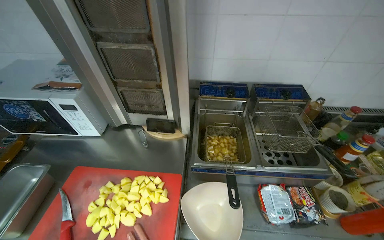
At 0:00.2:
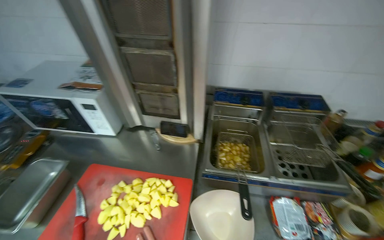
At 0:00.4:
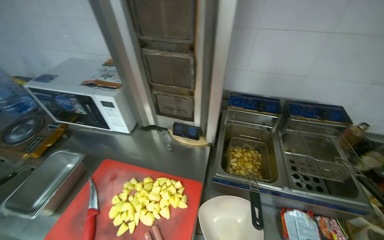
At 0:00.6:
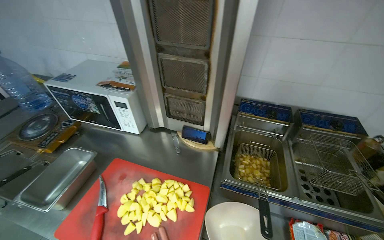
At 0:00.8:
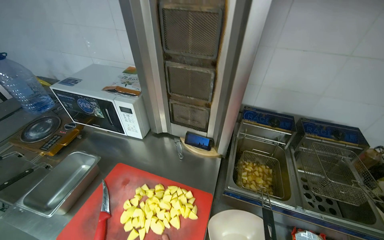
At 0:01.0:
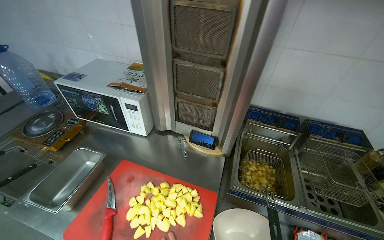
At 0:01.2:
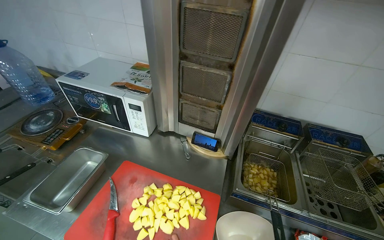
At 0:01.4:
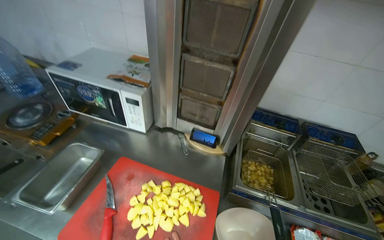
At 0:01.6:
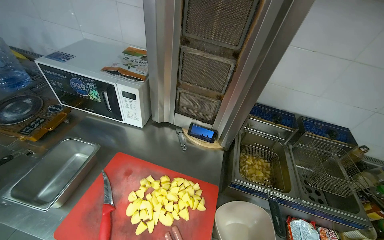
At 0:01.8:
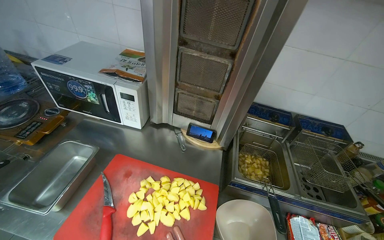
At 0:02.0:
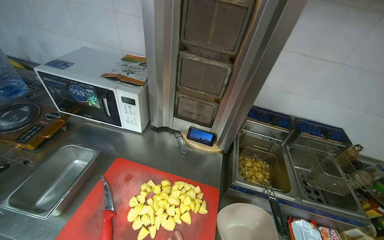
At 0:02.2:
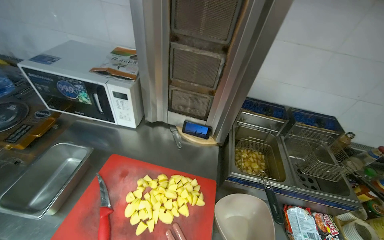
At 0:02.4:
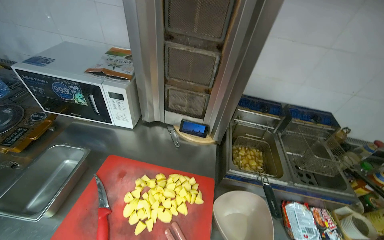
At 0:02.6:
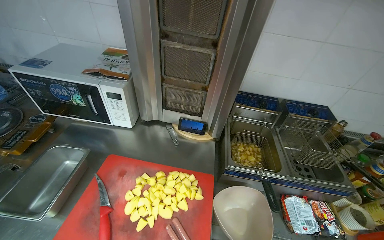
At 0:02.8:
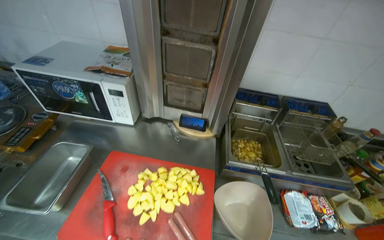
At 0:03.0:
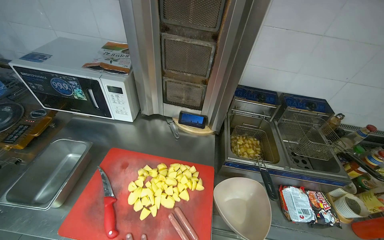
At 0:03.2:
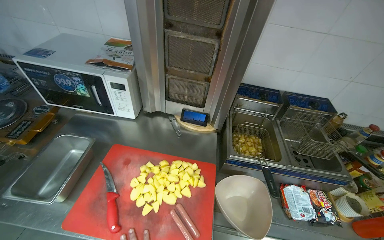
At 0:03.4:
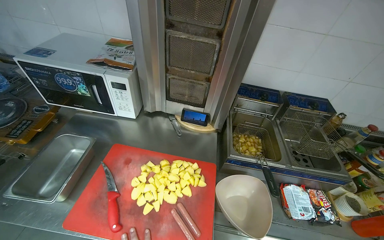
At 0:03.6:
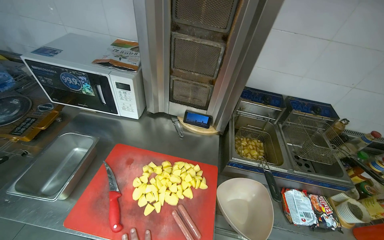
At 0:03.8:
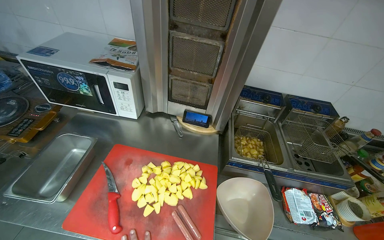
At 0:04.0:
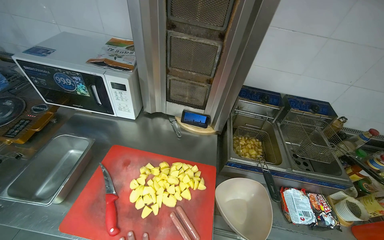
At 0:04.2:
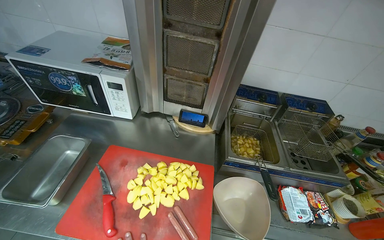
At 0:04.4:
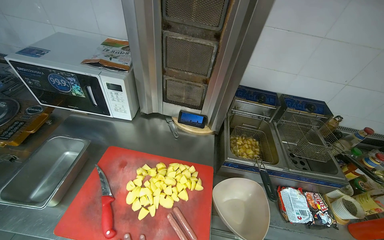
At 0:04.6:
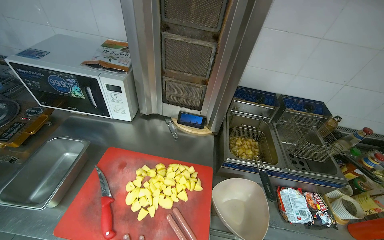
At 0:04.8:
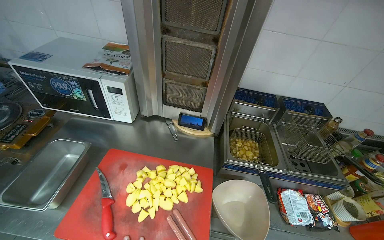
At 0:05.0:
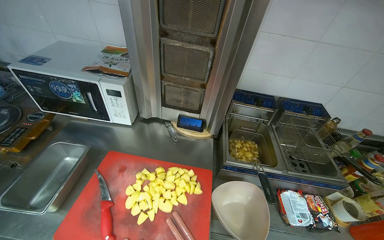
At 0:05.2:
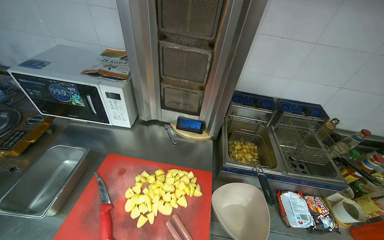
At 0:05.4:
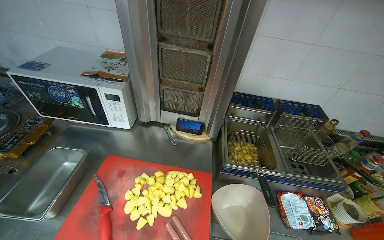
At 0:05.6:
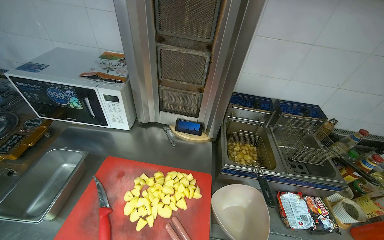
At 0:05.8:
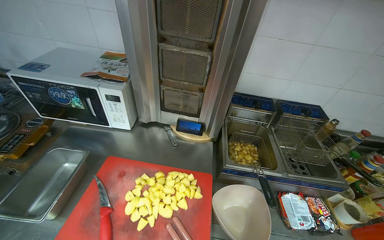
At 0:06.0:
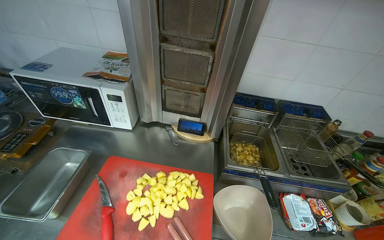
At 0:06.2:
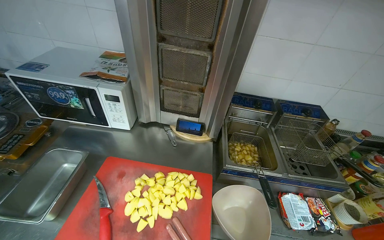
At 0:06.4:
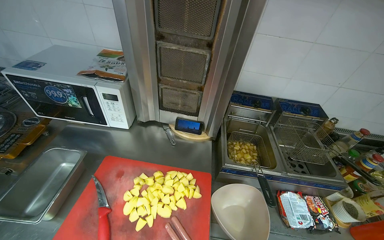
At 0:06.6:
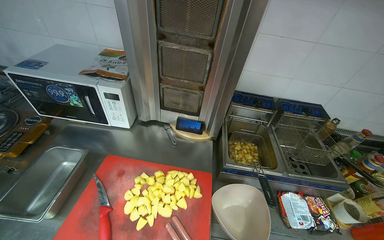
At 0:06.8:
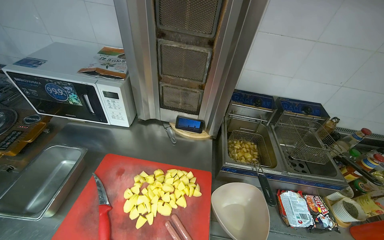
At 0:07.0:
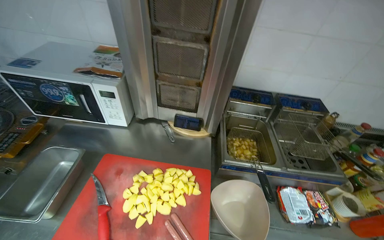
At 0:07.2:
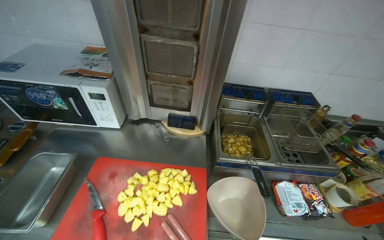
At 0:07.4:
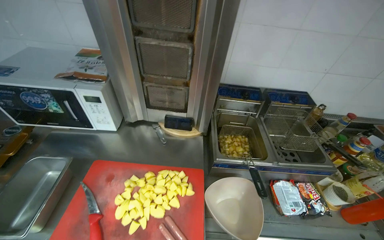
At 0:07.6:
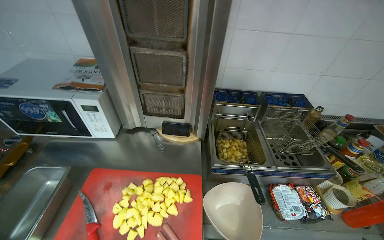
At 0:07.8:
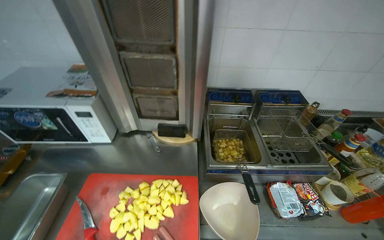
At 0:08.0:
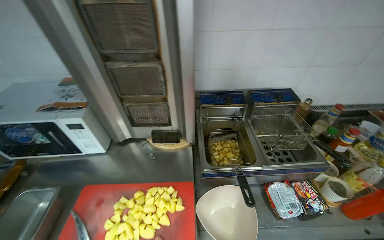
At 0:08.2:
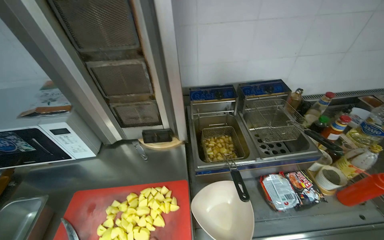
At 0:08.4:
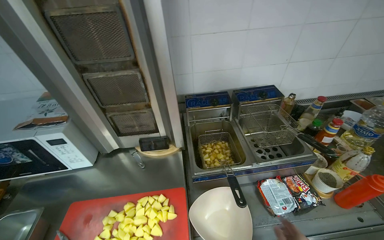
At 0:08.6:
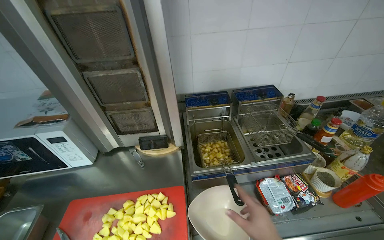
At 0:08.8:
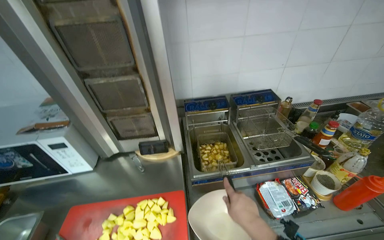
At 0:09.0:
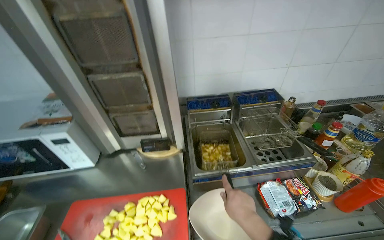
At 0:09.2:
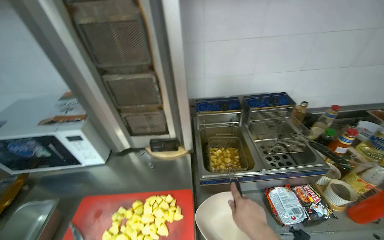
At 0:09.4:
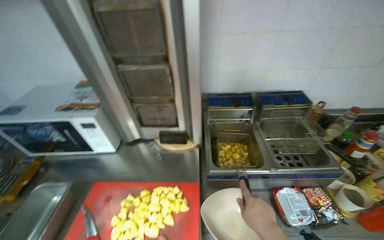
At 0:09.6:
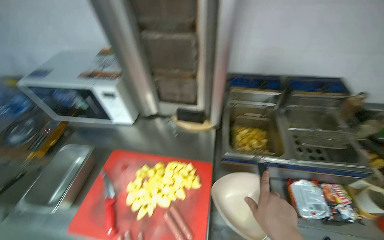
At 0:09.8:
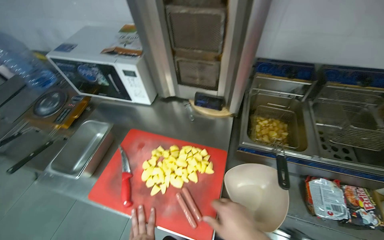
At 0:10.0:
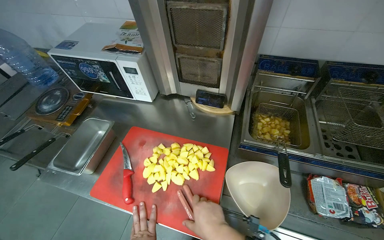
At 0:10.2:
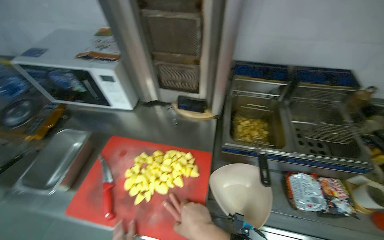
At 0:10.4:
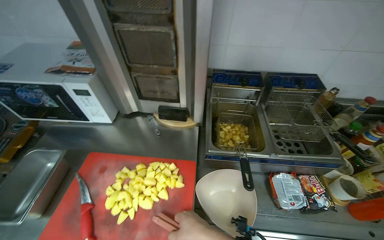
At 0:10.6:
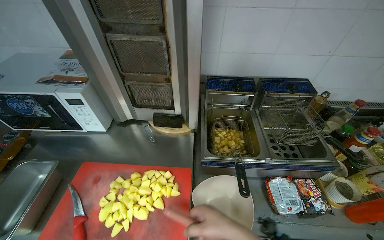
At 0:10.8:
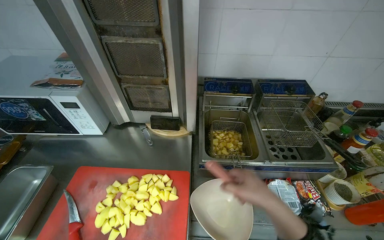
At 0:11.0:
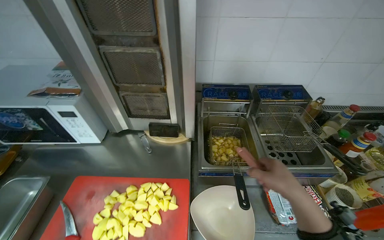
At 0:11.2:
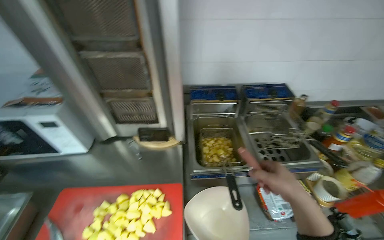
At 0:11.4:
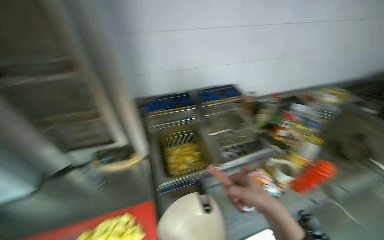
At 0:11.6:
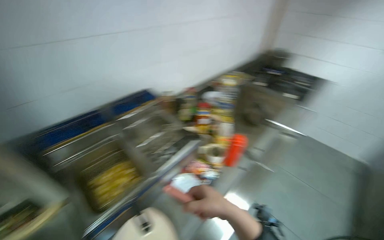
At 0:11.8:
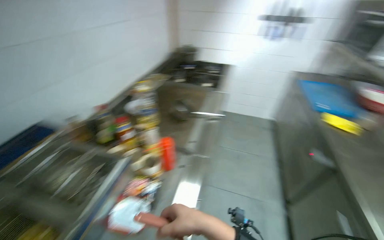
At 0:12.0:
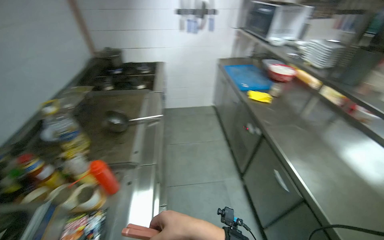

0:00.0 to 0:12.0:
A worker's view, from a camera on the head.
Job: cooking food.
The whole recording: Frying potatoes in deep fryer. The worker stirs potatoes in the deep fryer and adjusts its settings.
0:10.4 to 0:12.0: The head turns to the right by about 100 degrees.

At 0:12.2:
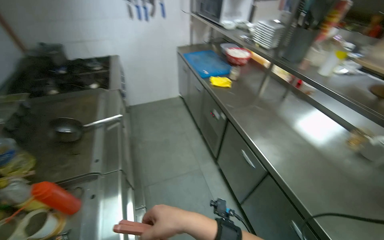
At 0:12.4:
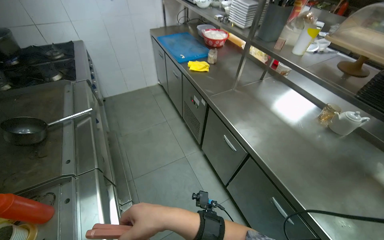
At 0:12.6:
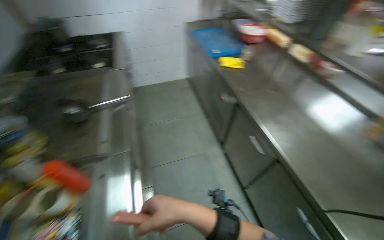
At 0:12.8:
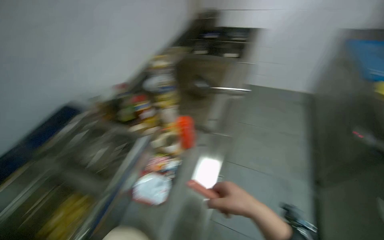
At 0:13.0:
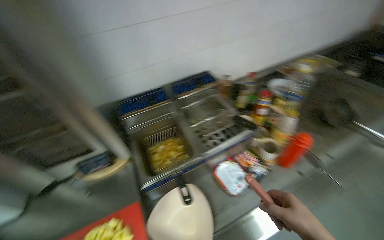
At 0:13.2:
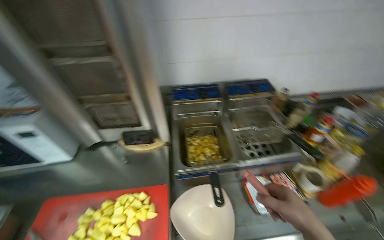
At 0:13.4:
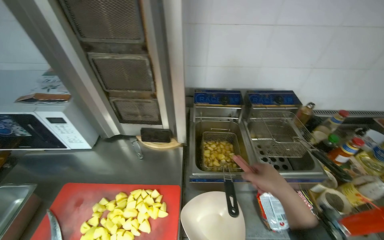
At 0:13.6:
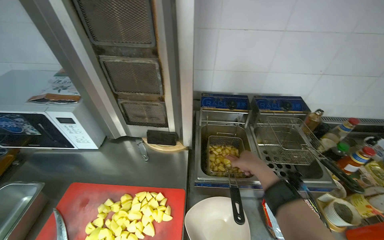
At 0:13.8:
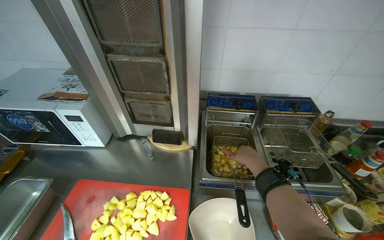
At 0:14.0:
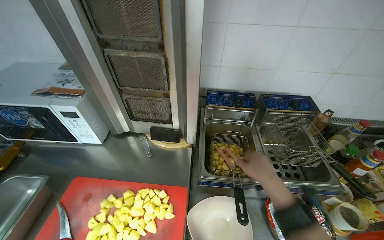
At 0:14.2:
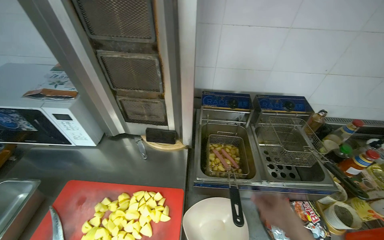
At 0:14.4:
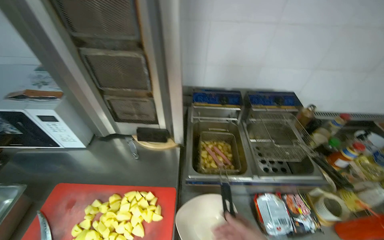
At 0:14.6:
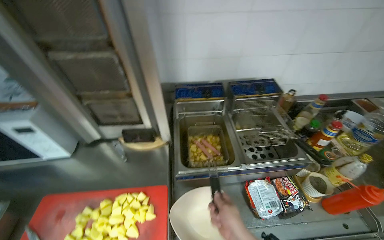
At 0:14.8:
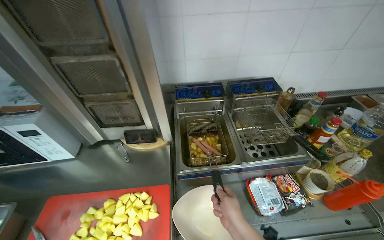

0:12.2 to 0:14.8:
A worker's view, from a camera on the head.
Job: cooking food.
The whole recording: Frying potatoes in deep fryer. The worker stirs potatoes in the deep fryer and adjusts its settings.
0:12.2 to 0:13.4: The camera travels approximately 40 cm. The head turns to the left by some 110 degrees.

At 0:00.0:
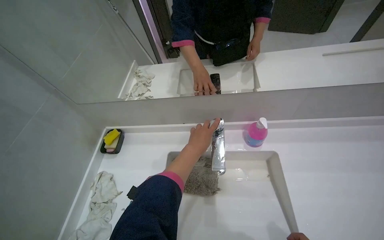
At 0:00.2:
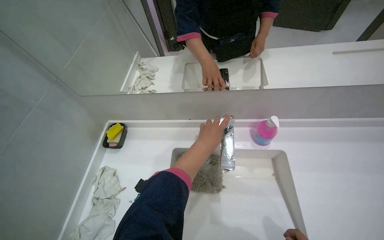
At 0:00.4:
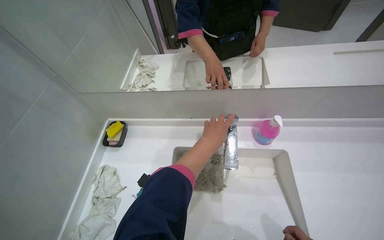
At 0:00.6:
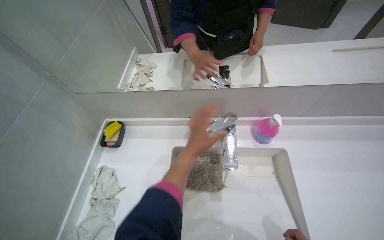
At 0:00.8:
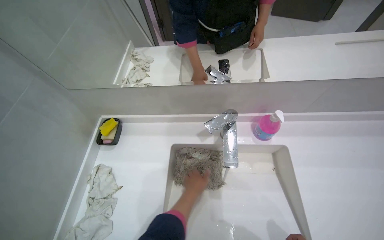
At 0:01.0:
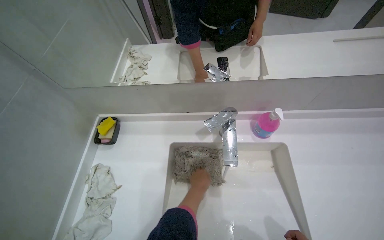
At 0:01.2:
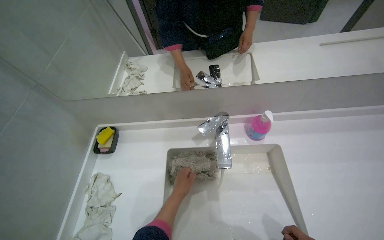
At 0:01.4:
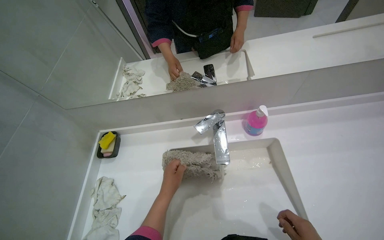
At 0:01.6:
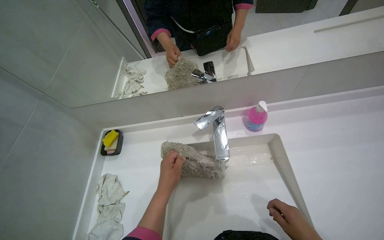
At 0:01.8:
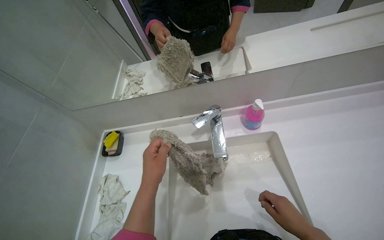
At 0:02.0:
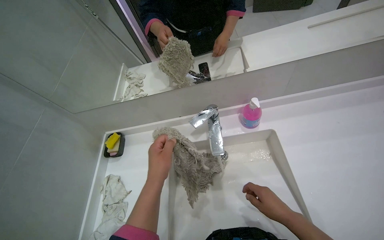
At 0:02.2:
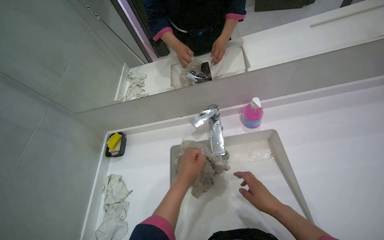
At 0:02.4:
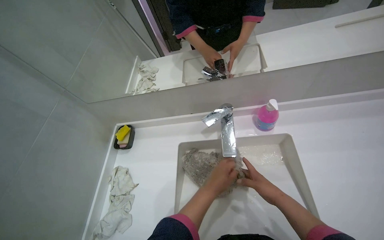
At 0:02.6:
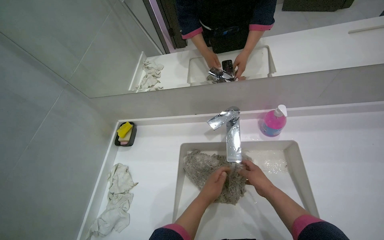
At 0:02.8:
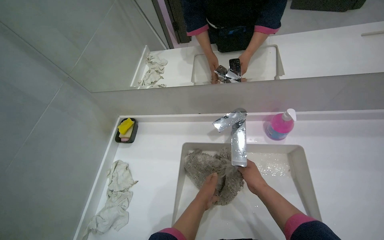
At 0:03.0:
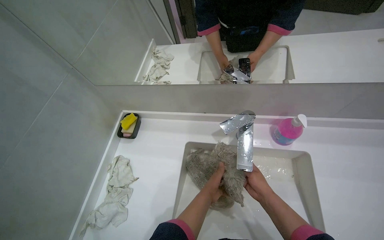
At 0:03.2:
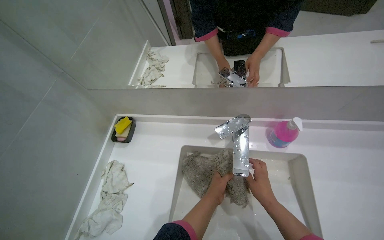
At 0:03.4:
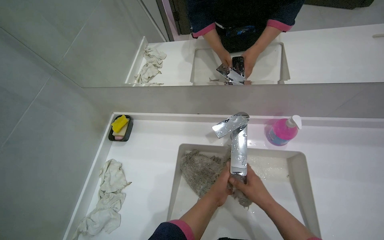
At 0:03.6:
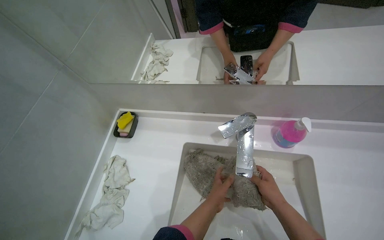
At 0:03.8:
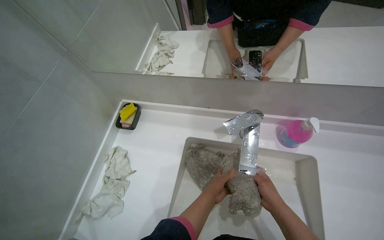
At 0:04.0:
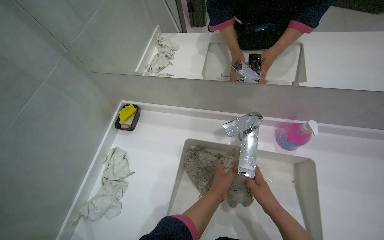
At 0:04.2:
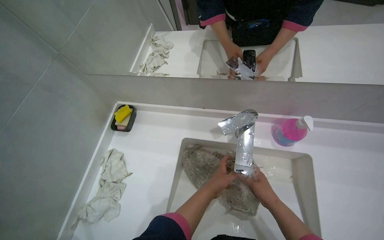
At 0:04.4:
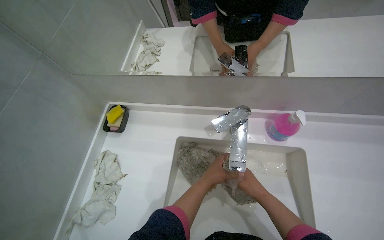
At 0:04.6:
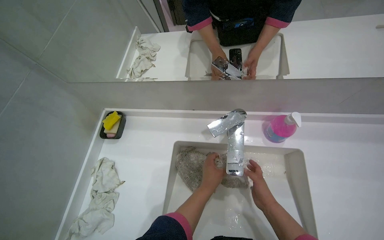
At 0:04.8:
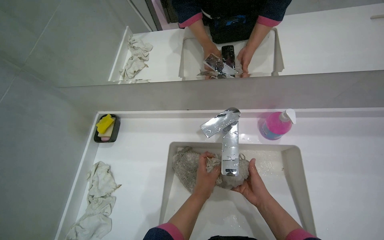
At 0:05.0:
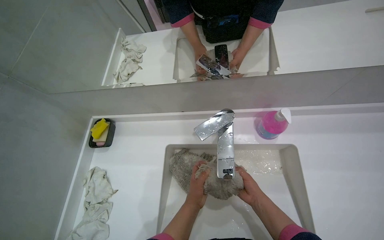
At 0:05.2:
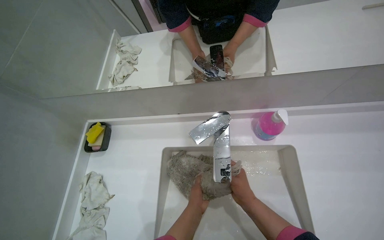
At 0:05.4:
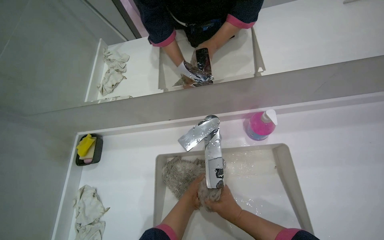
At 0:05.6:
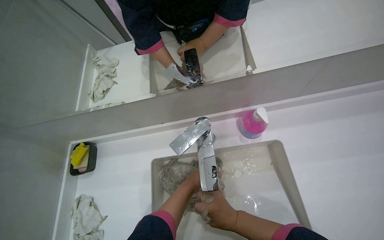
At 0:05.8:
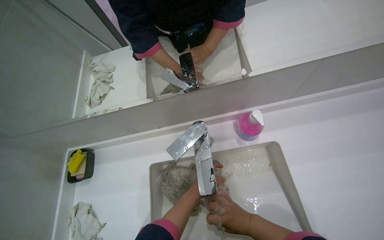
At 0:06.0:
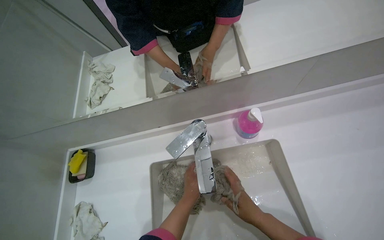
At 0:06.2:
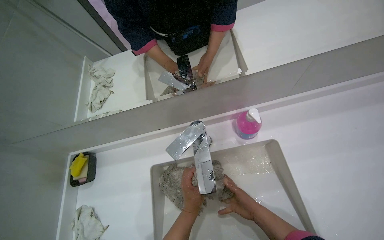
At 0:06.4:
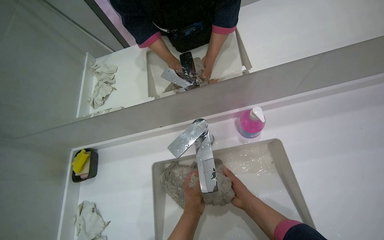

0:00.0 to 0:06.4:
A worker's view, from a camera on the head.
Job: preparing cleaning supplies.
The whole recording: Washing mop heads in sink. The worker washes and rinses mop heads in the sink, applying cleaner.
0:00.0 to 0:01.6: The left hand is displaced down the picture and to the left by approximately 15 cm.
0:01.6 to 0:03.2: The left hand is displaced to the right by about 10 cm, and goes farther from the camera and returns, roughly 10 cm each way.
0:03.2 to 0:04.8: The hands work in one place, with small movements.
